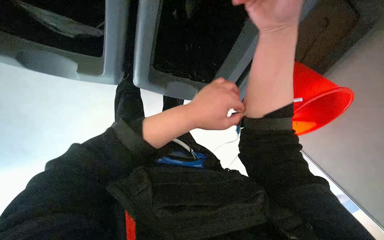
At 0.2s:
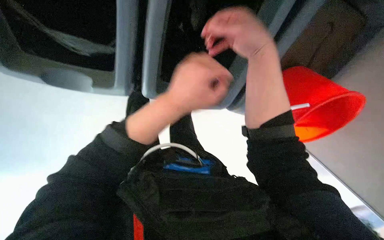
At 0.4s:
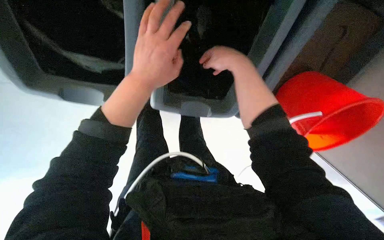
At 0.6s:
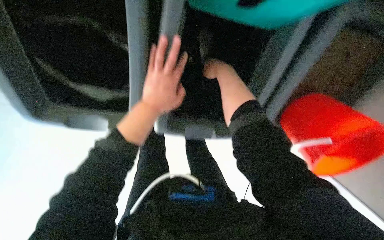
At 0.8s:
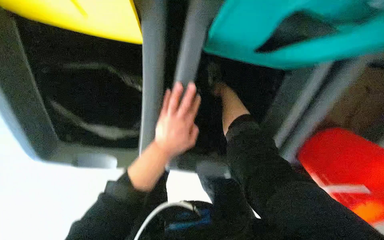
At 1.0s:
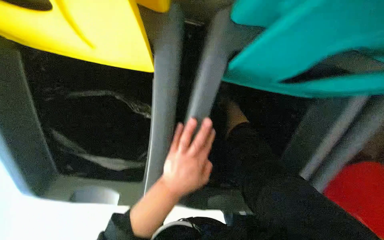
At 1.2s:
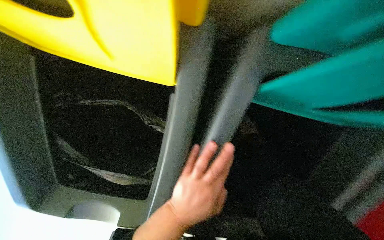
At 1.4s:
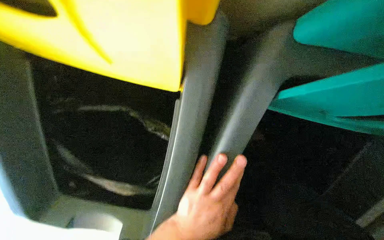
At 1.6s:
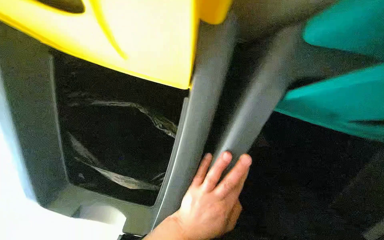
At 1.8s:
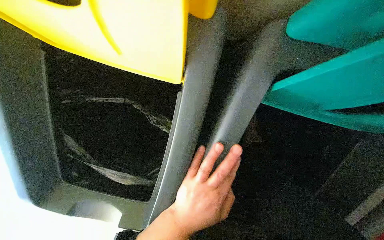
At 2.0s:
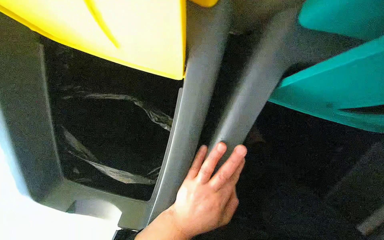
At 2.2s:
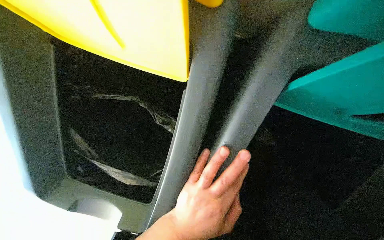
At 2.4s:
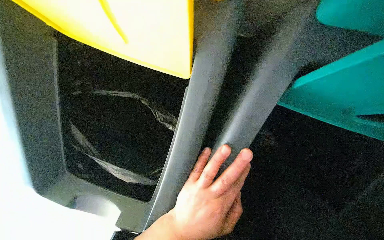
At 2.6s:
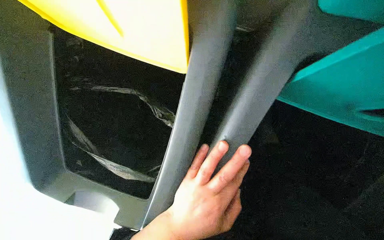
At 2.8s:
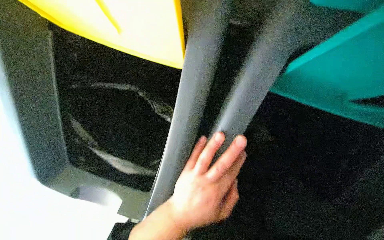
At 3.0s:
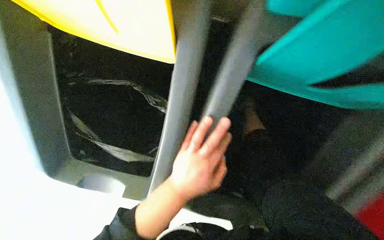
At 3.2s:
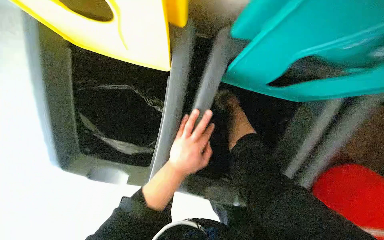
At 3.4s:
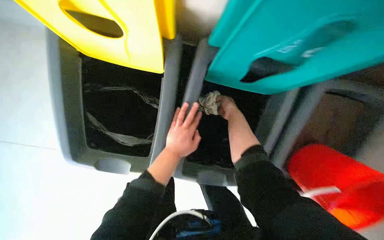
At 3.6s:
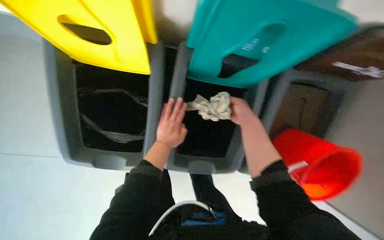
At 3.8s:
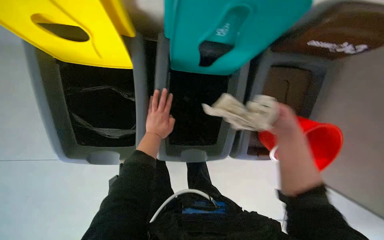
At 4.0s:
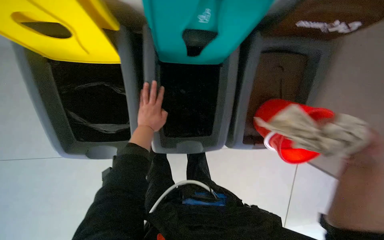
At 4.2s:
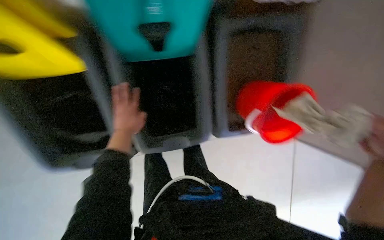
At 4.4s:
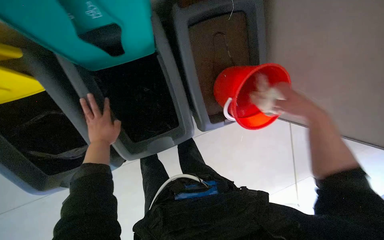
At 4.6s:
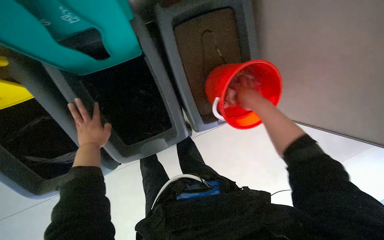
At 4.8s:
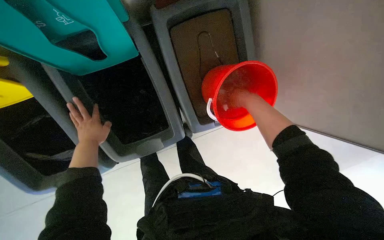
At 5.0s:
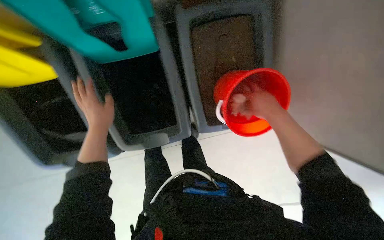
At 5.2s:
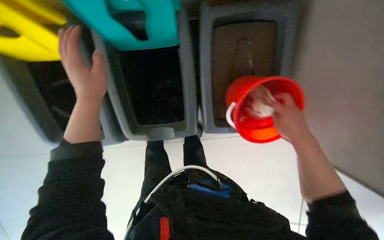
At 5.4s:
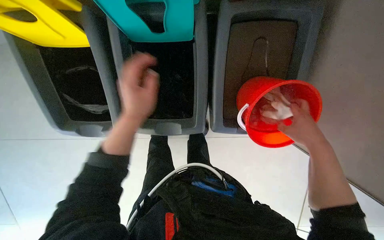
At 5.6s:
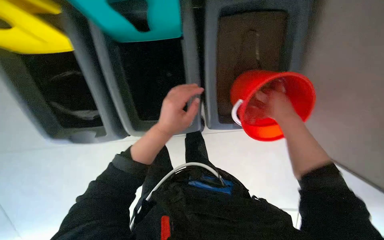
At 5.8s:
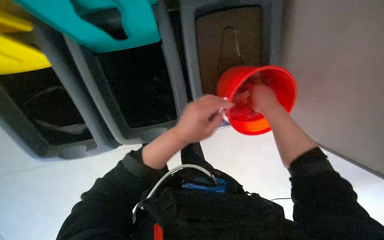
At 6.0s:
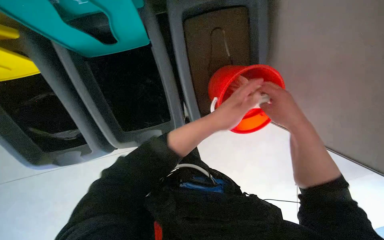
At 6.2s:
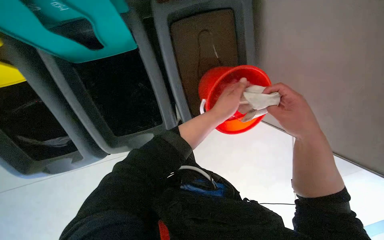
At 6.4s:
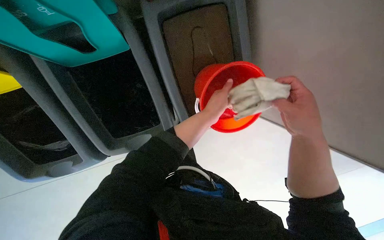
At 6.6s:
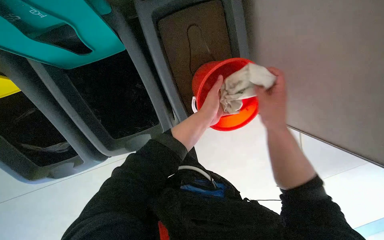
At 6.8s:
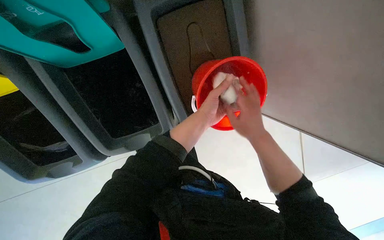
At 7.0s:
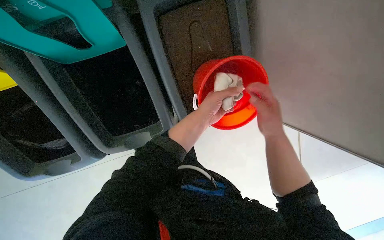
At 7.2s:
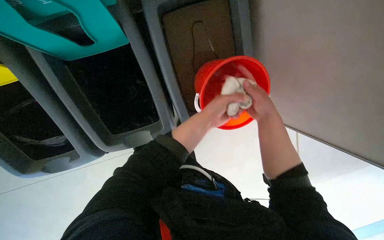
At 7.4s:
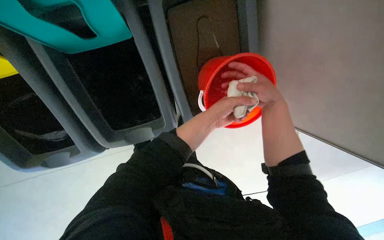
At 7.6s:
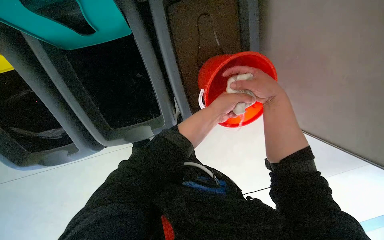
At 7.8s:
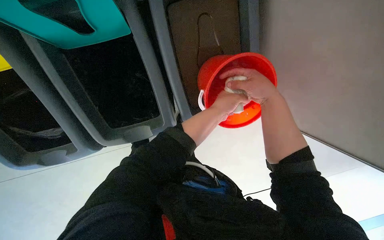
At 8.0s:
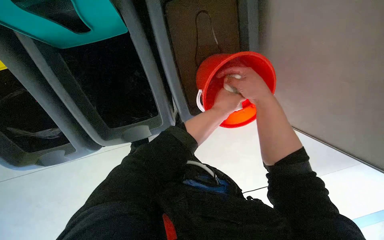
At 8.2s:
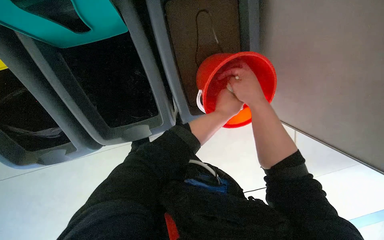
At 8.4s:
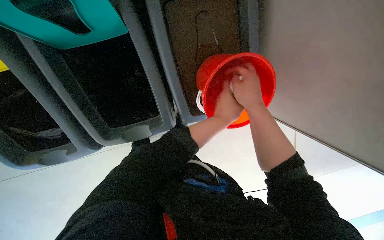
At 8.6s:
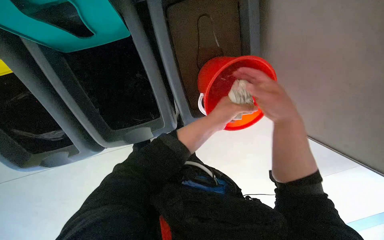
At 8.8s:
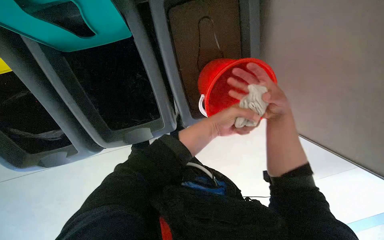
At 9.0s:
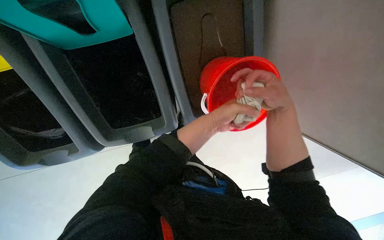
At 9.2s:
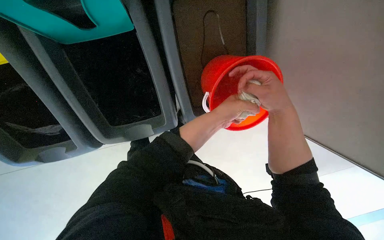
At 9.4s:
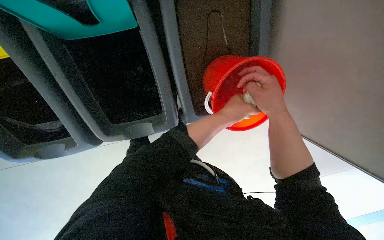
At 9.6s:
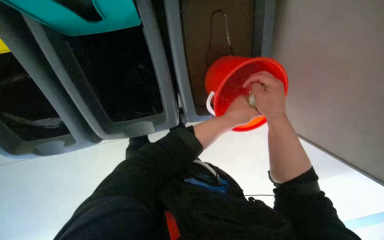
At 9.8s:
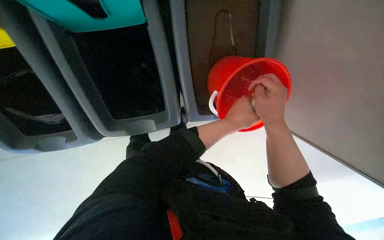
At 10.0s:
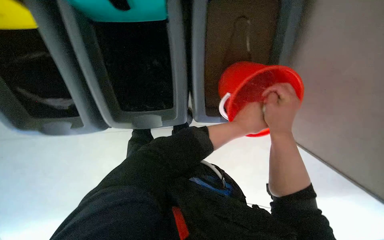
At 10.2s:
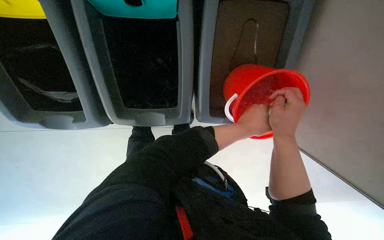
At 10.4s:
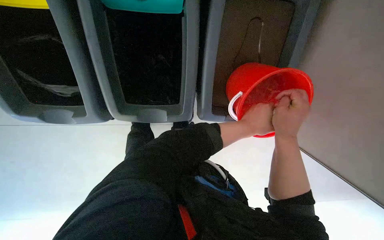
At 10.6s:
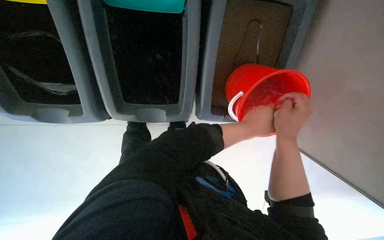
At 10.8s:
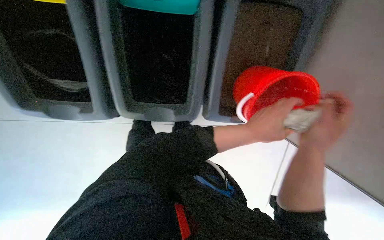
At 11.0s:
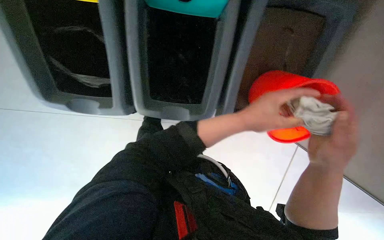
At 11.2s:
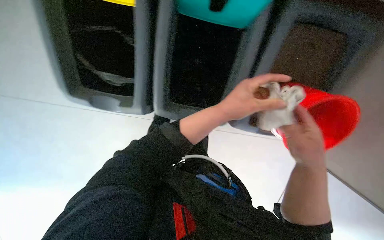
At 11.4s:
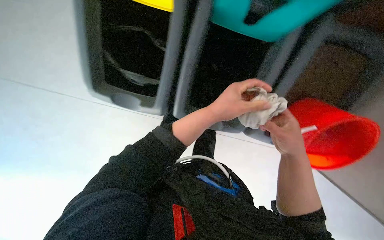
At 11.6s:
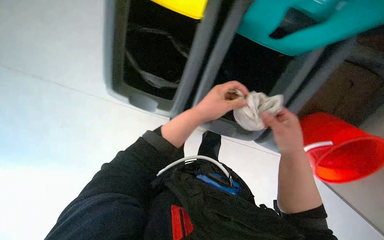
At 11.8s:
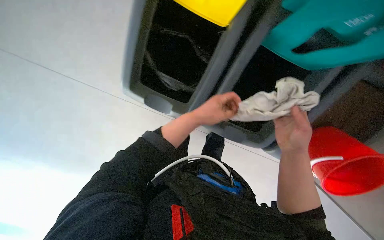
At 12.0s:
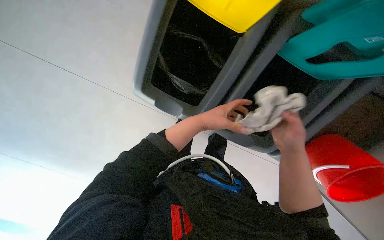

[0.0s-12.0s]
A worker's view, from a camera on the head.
Job: managing trash.
The whole recording: Servicing trash bins. The worker empties trash into recycling bins and adjusts the contents.
0.0s to 1.6s: The camera is aimed roughly 15 degrees further to the left. The camera pitches upward, by some 35 degrees.
3.0s to 4.4s: The scene rotates counterclockwise by approximately 40 degrees.
4.4s to 6.0s: The left hand travels to the right and nearer to the camera by some 40 cm.
6.0s to 7.6s: The right hand goes farther from the camera and returns, roughly 5 cm each way.
10.4s to 12.0s: The right hand travels to the left by about 35 cm.

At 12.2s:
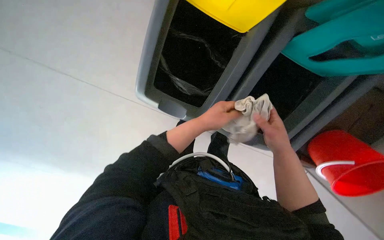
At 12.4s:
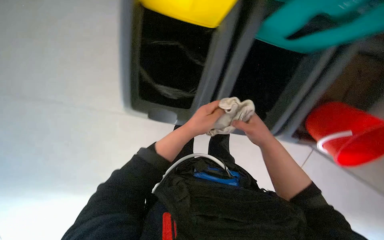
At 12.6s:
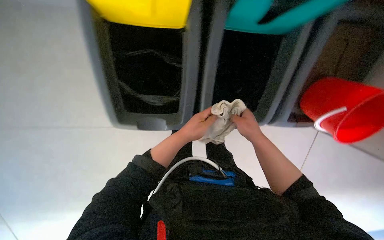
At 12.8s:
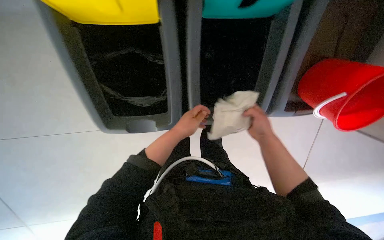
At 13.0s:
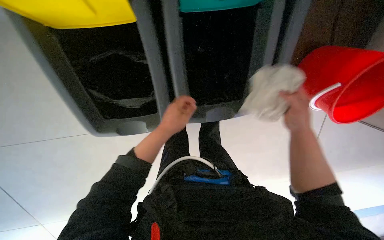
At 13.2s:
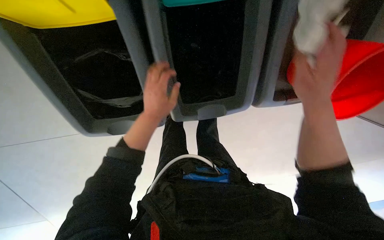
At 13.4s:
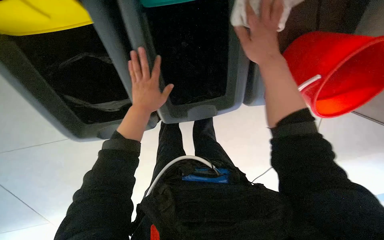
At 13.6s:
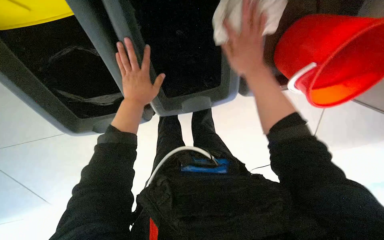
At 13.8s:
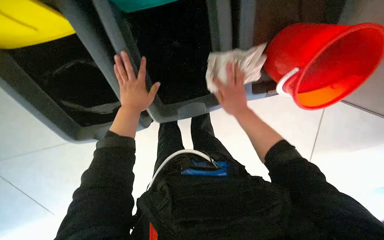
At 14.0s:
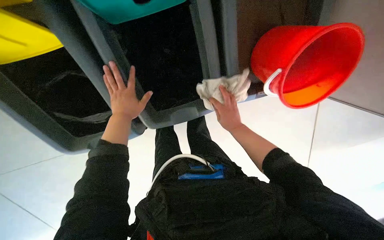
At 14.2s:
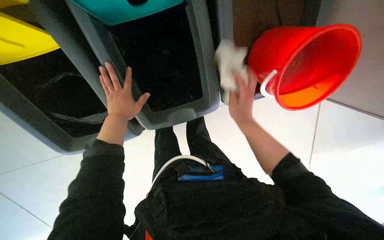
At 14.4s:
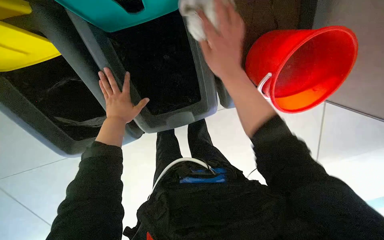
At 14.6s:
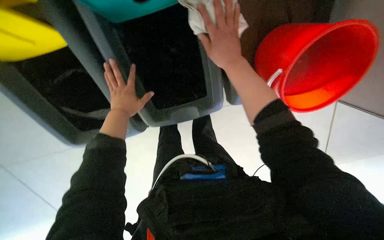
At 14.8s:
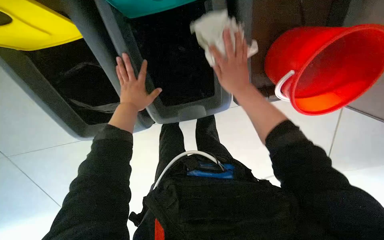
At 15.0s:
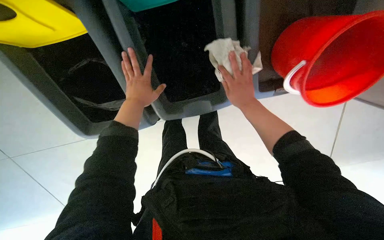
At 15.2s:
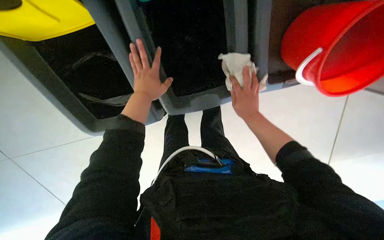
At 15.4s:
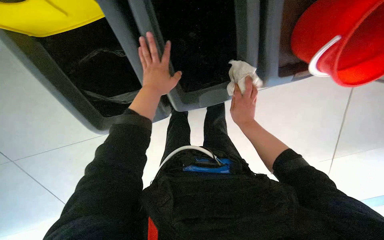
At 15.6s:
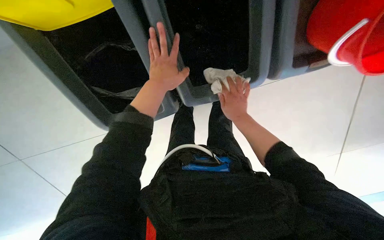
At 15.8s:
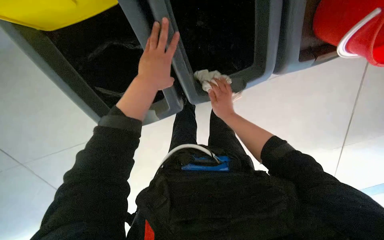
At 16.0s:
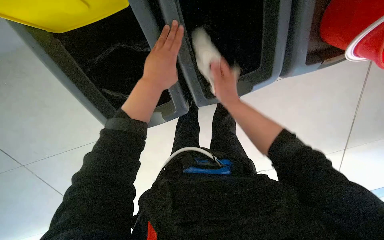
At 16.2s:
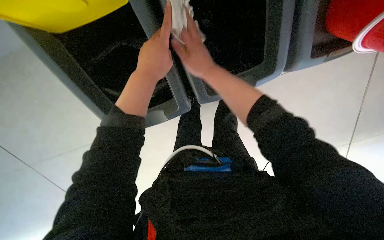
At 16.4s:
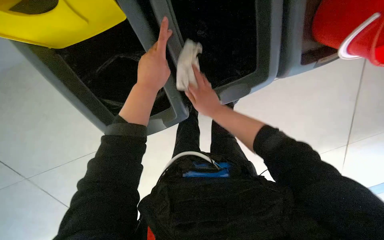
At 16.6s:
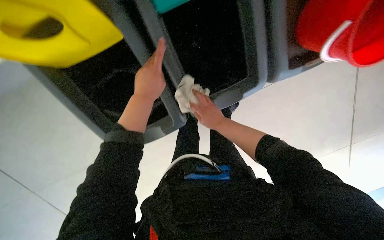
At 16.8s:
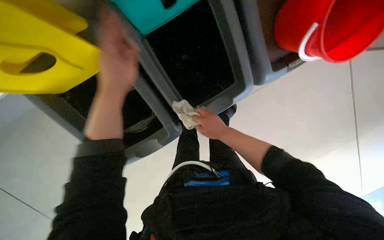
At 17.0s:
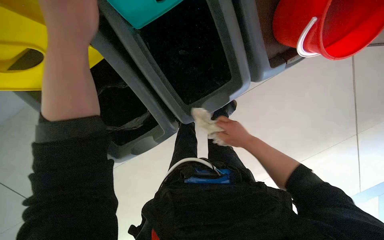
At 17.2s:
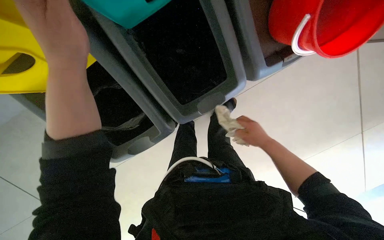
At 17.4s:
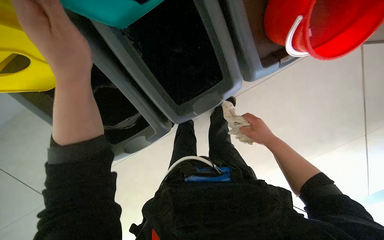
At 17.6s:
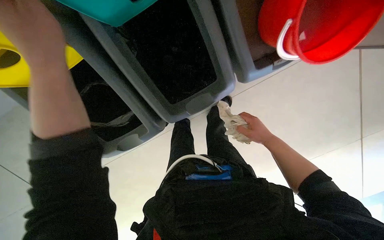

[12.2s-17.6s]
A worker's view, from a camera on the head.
Job: managing trash.
The whole recording: Servicing trash bins. The worker empties trash into recycling bins and adjusts the contents.
12.2s to 13.6s: Everything in view rotates some 35 degrees counterclockwise.
13.6s to 15.0s: The left hand goes nearer and farther, about 25 cm each way, reversing 2 times.
15.0s to 16.2s: The left hand shifts roughly 30 cm to the left. The right hand moves nearer to the camera, approximately 10 cm.

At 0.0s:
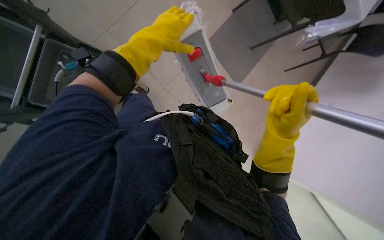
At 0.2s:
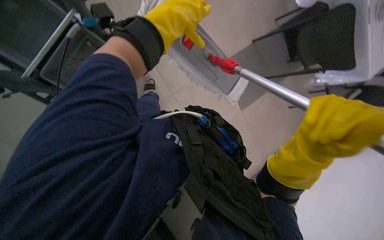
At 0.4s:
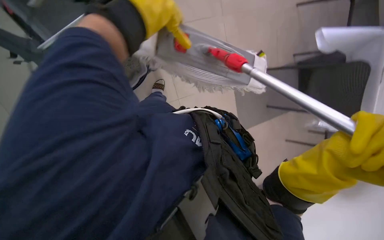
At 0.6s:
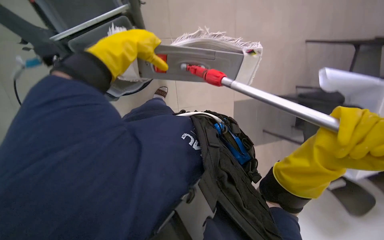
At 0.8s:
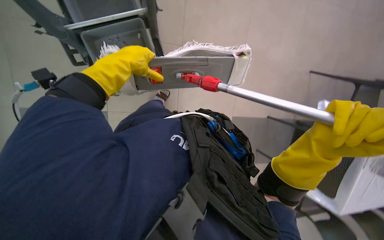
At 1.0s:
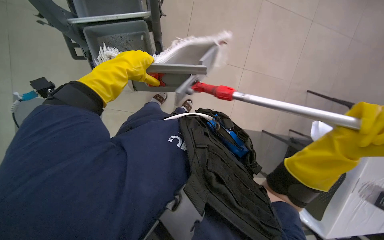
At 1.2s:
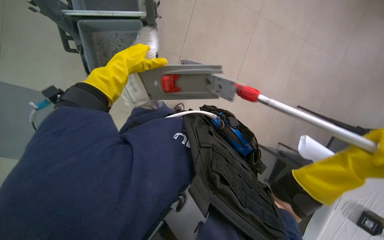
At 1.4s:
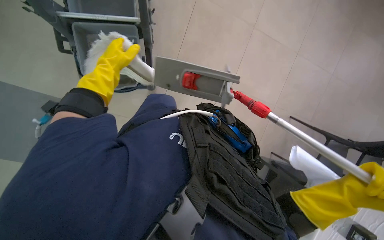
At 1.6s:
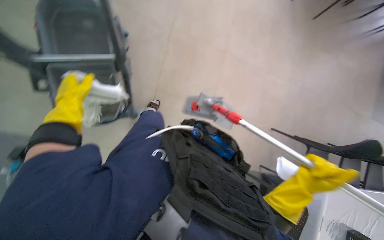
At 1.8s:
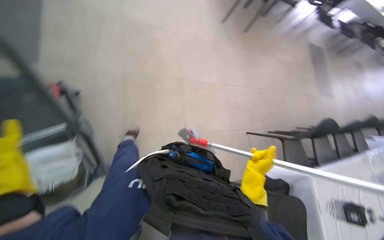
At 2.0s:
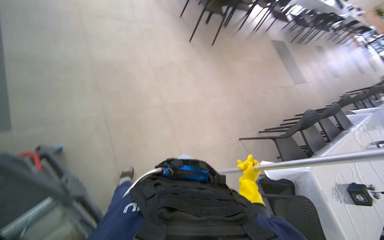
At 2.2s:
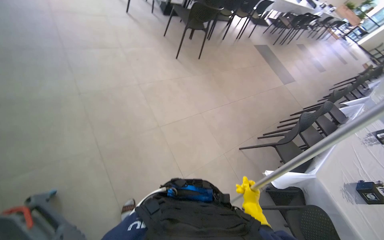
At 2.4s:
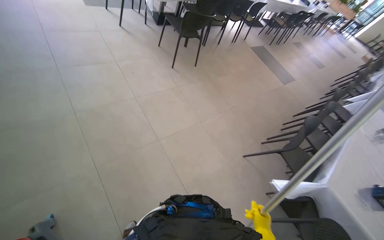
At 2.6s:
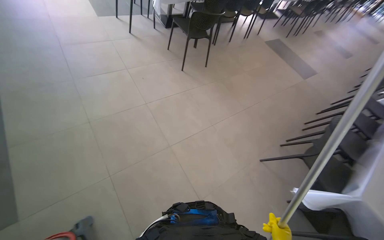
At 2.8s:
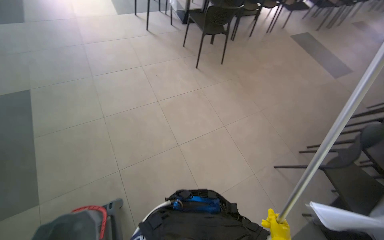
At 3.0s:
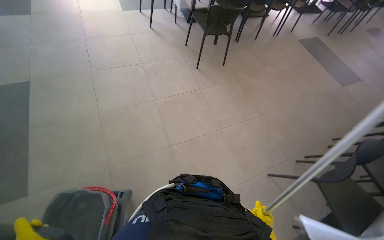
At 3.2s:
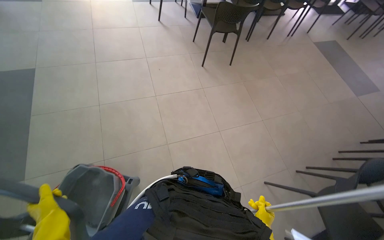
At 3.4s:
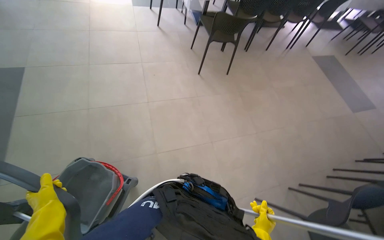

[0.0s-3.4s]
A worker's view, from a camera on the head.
Job: preparing cleaning supplies.
The whole recording: Changing mop head. The worker detaches the mop head, wrings it in the bucket, and attaches a clean mop head.
0.0s to 1.6s: The view tips upward by approximately 25 degrees.
1.6s to 3.4s: The camera travels roughly 80 cm.
